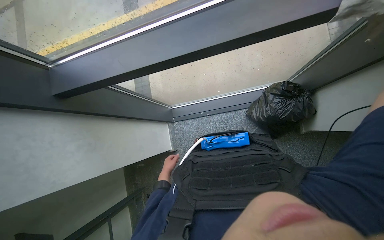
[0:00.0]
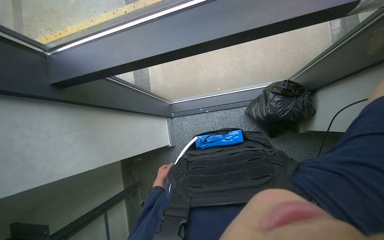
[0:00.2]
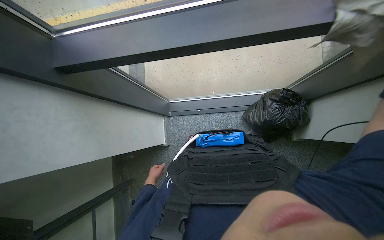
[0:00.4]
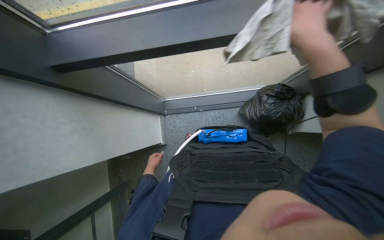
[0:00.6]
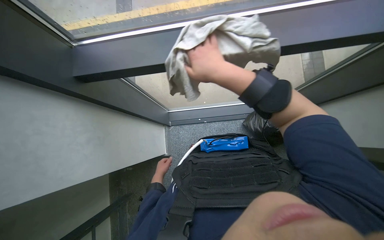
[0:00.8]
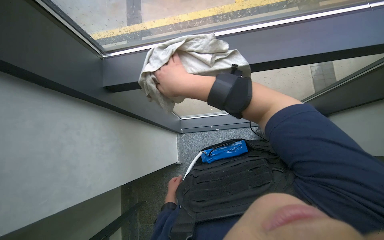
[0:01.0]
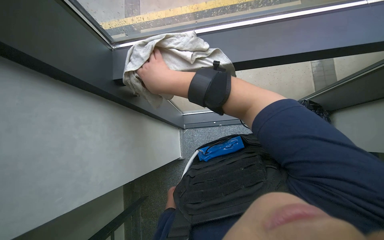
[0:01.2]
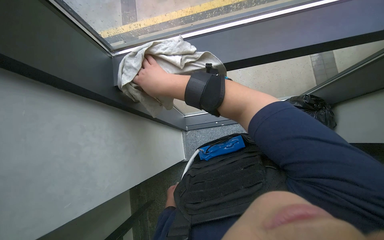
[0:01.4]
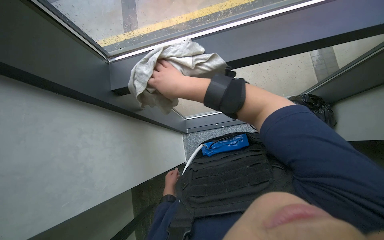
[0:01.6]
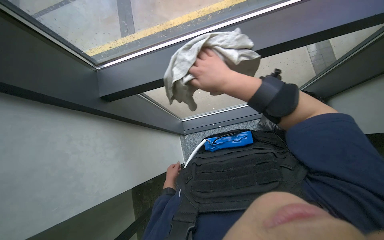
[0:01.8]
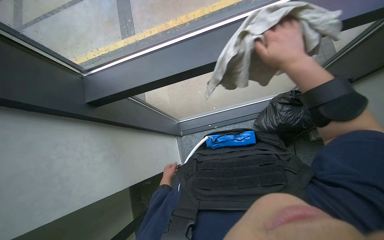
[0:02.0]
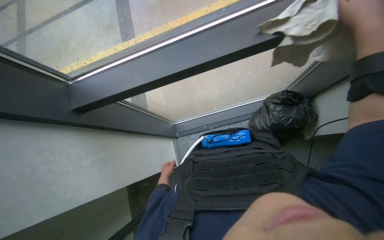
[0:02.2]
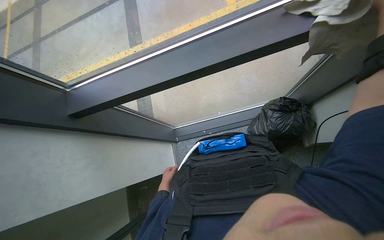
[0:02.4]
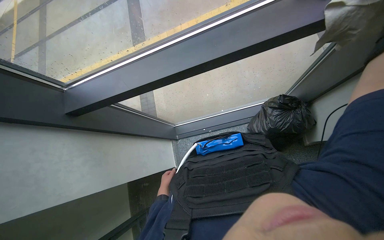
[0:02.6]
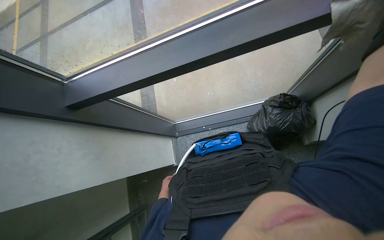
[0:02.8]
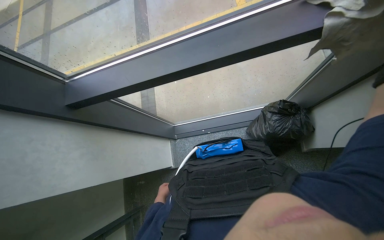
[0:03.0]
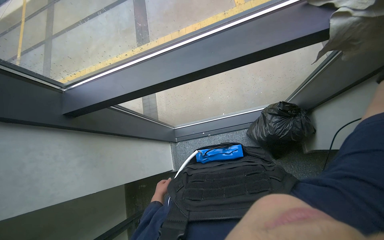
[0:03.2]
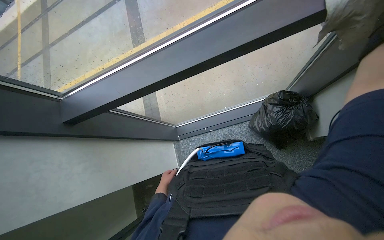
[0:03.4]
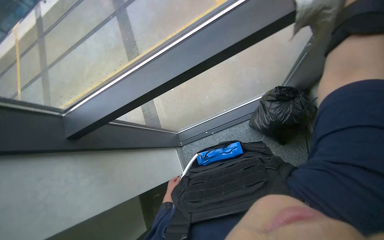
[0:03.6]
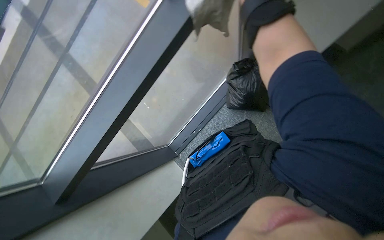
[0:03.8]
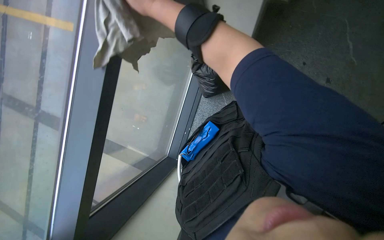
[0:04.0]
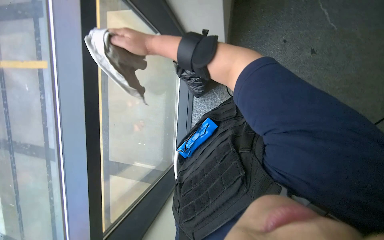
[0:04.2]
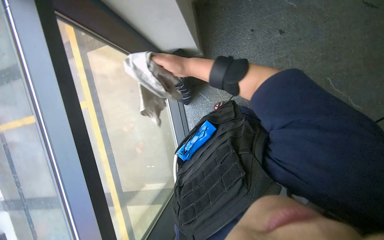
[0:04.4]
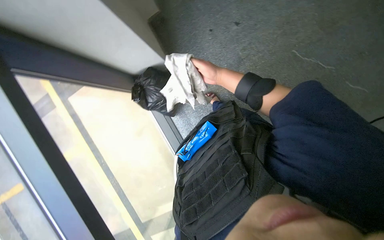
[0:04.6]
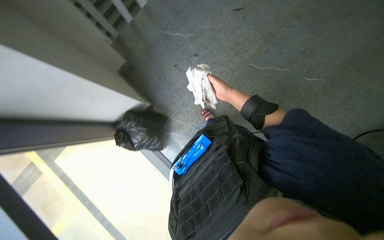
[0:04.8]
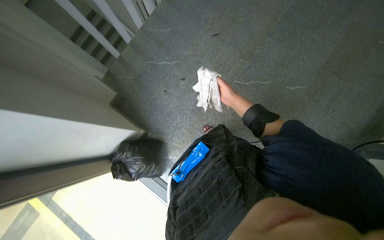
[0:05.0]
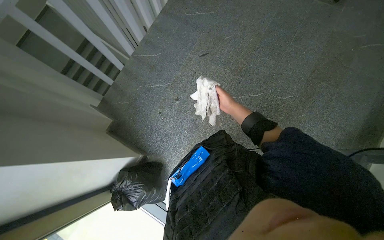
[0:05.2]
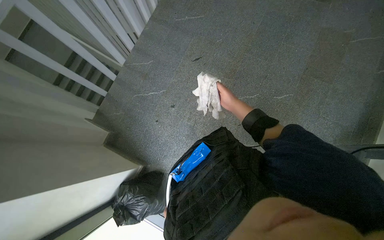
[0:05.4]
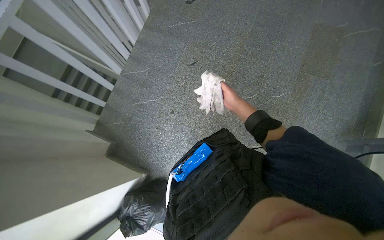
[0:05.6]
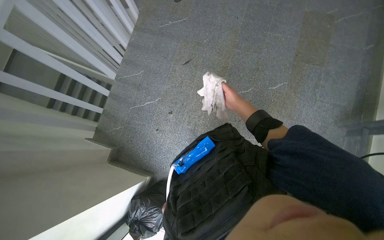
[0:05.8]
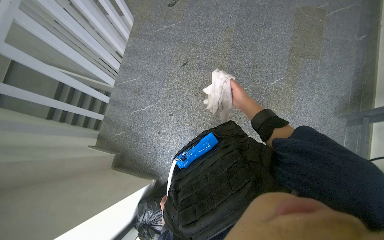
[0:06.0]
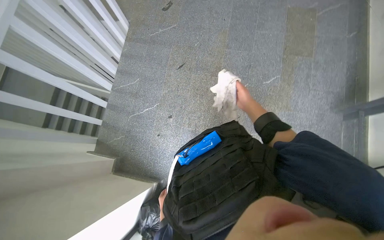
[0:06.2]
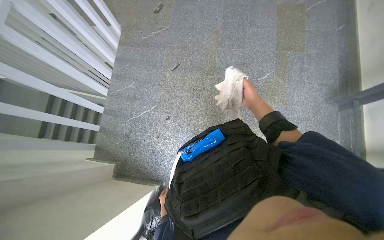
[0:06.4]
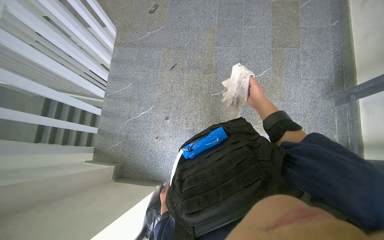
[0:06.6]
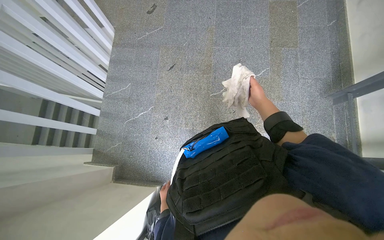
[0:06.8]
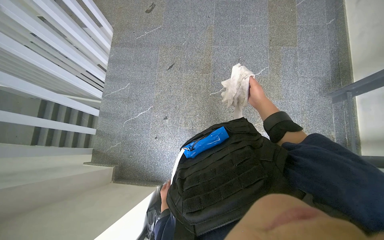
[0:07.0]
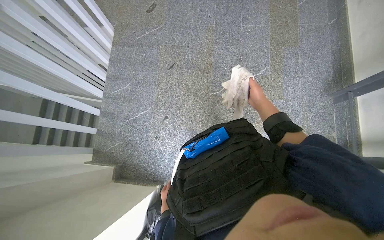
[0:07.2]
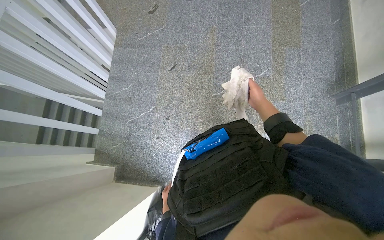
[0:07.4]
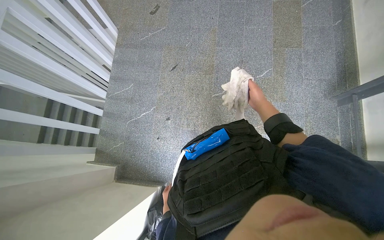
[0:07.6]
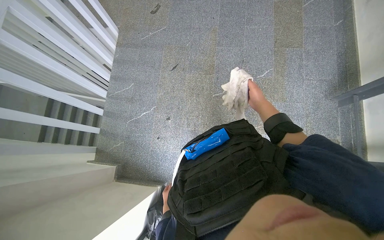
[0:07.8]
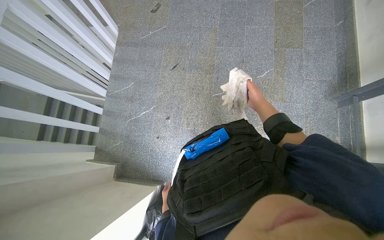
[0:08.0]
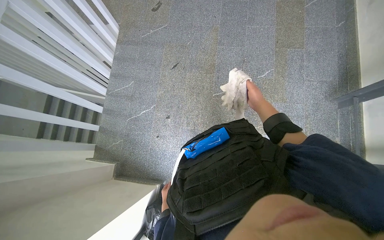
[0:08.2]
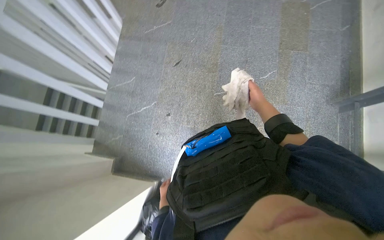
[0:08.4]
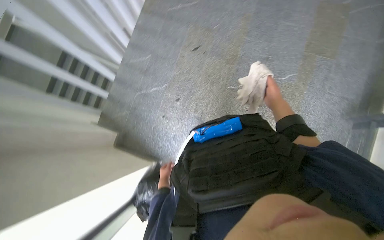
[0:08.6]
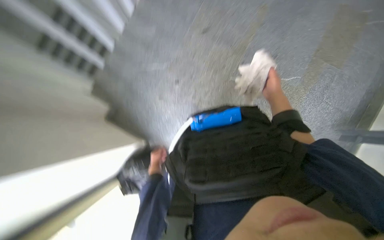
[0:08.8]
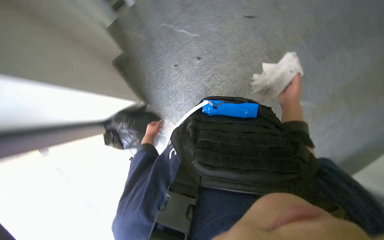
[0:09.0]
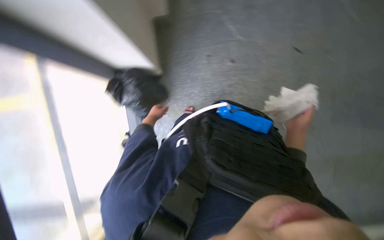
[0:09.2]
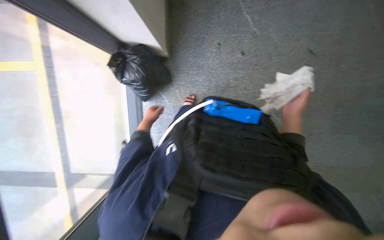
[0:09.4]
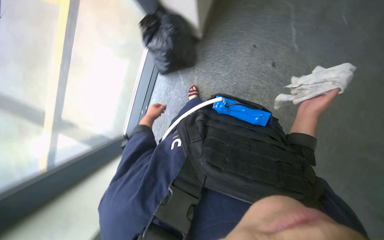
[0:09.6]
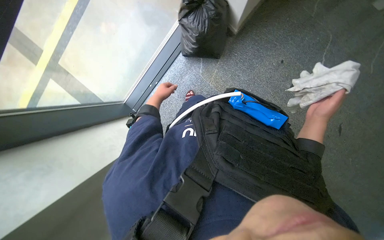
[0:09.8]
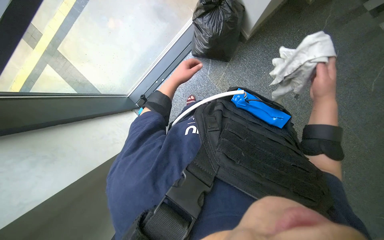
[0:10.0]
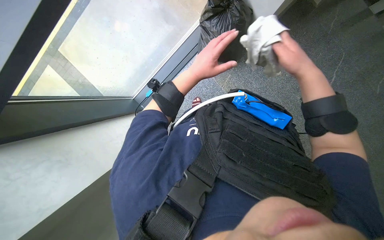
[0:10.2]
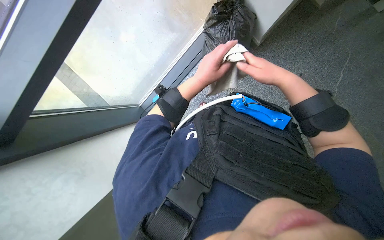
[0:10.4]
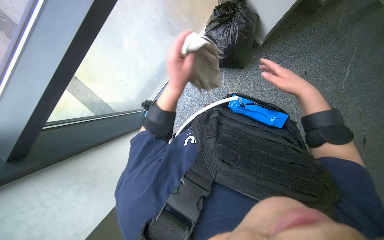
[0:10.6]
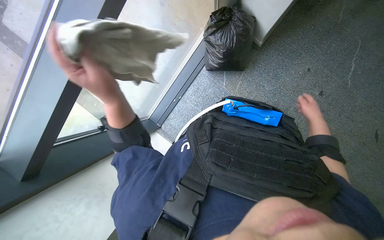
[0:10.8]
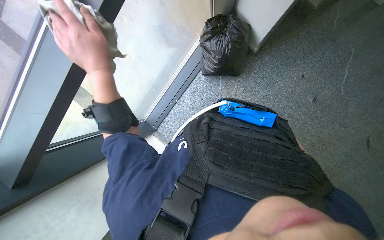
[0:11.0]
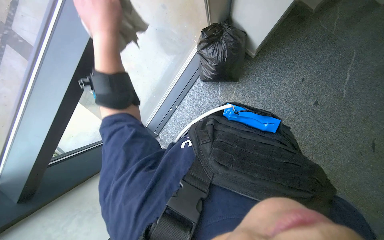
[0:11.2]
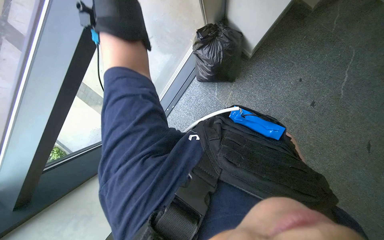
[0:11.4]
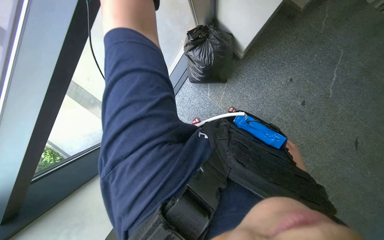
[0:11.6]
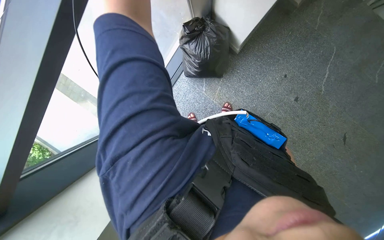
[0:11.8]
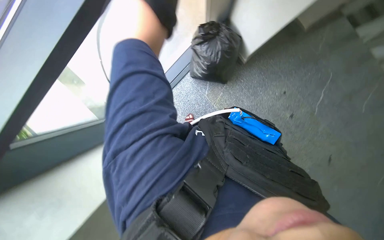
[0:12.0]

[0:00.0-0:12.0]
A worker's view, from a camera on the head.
Job: wiping surfaces.
The whole recording: Wiping window frame. The worker wipes the window frame with a cloth.
0:03.0 to 0:04.4: Everything in view rotates some 50 degrees counterclockwise.
0:04.4 to 0:06.0: The wearer looks roughly 15 degrees further upward. The scene turns about 40 degrees counterclockwise in the picture.
0:07.6 to 0:09.0: The camera pitches downward, by some 20 degrees. Everything in view rotates roughly 40 degrees clockwise.
0:09.0 to 0:10.4: The scene rotates clockwise by approximately 70 degrees.

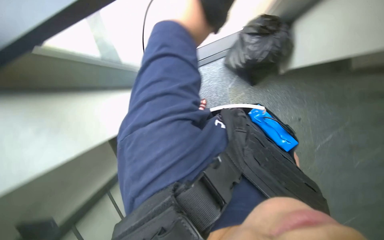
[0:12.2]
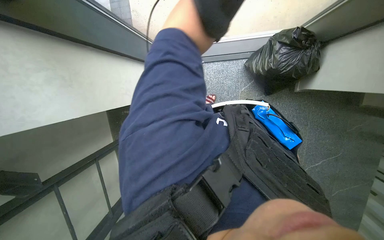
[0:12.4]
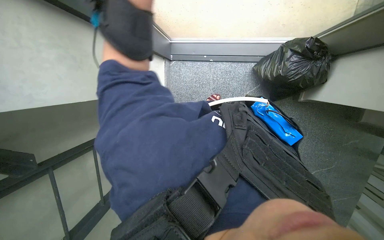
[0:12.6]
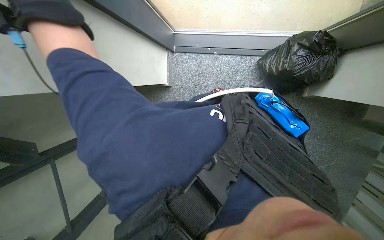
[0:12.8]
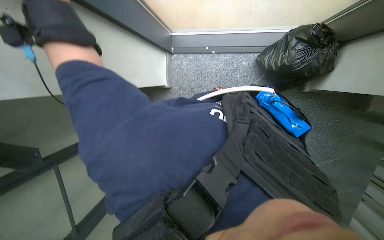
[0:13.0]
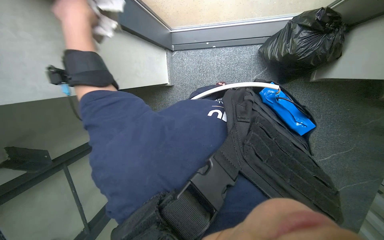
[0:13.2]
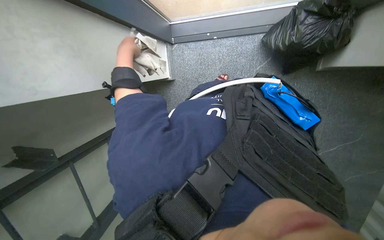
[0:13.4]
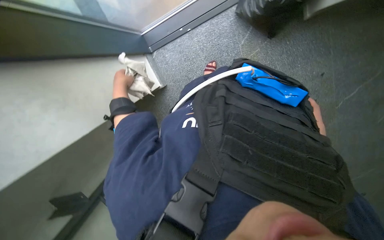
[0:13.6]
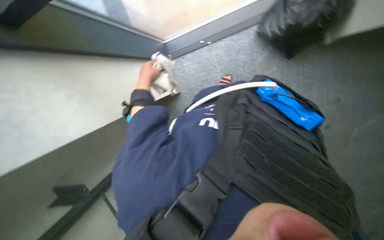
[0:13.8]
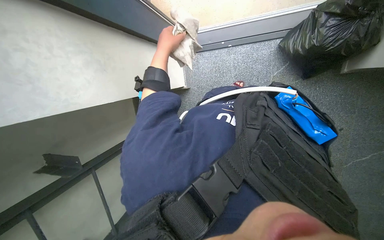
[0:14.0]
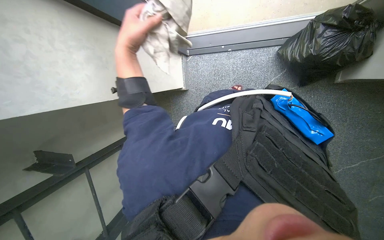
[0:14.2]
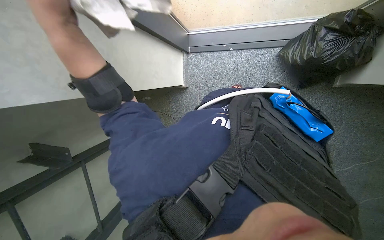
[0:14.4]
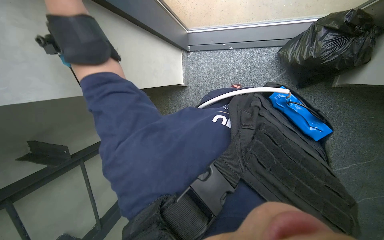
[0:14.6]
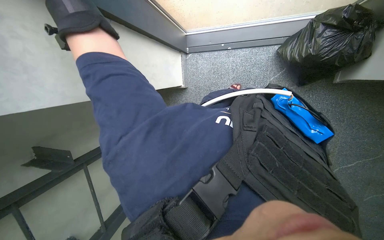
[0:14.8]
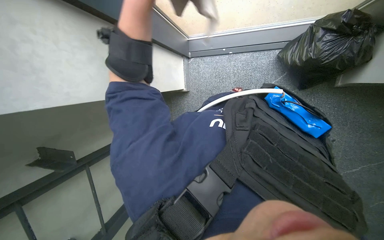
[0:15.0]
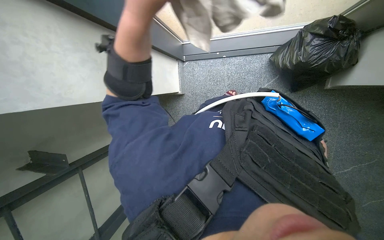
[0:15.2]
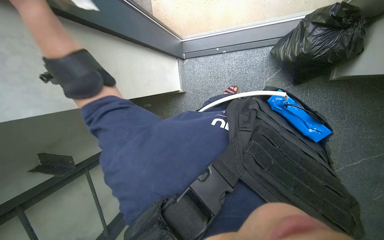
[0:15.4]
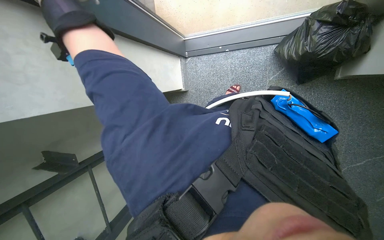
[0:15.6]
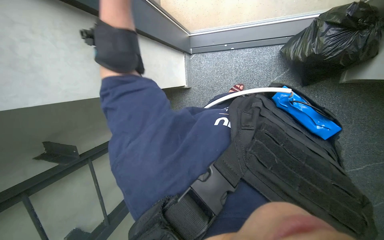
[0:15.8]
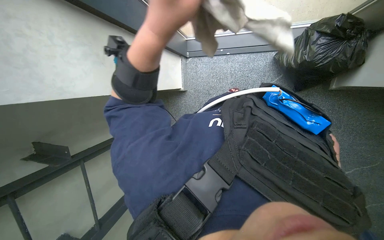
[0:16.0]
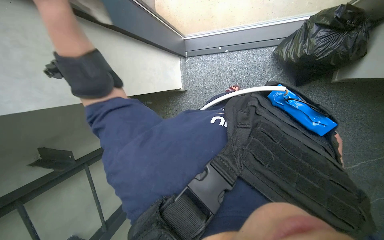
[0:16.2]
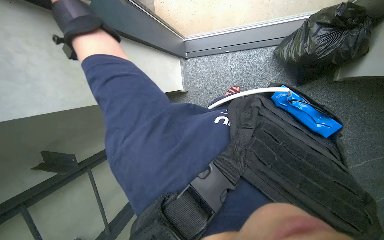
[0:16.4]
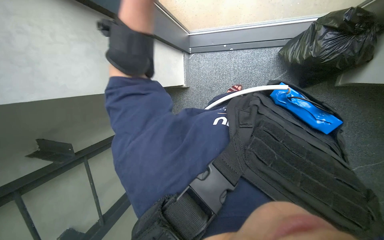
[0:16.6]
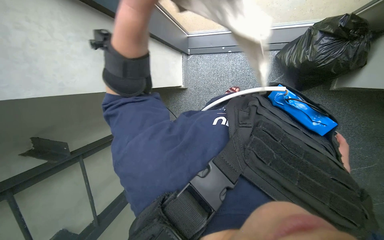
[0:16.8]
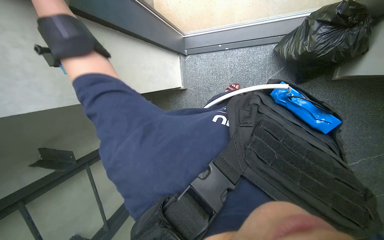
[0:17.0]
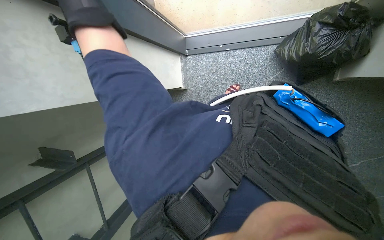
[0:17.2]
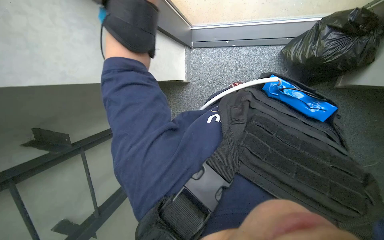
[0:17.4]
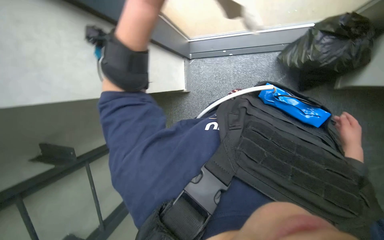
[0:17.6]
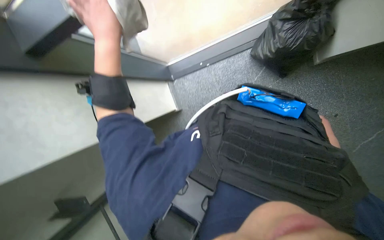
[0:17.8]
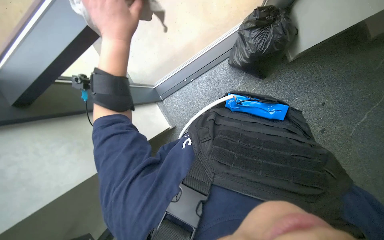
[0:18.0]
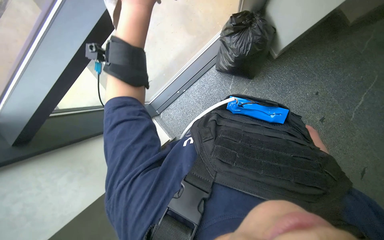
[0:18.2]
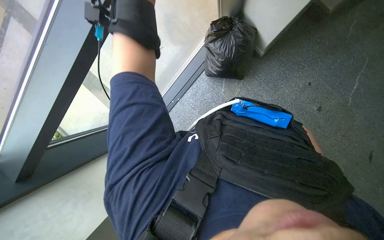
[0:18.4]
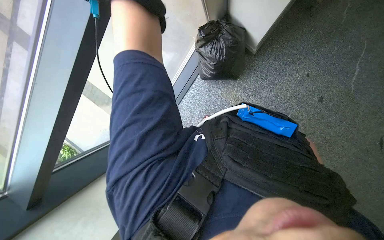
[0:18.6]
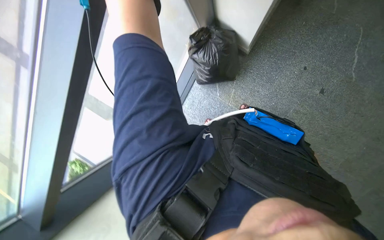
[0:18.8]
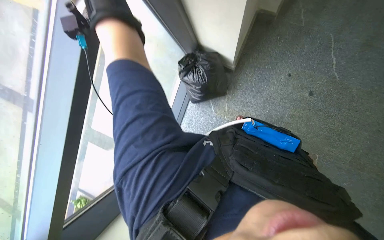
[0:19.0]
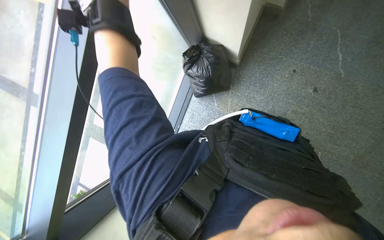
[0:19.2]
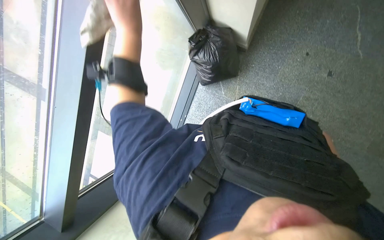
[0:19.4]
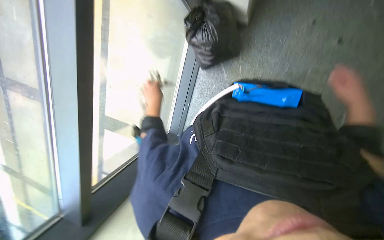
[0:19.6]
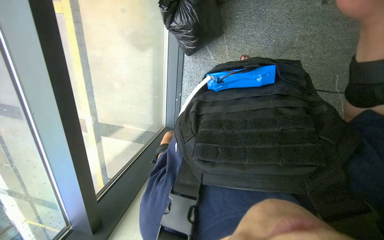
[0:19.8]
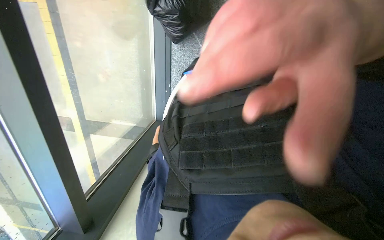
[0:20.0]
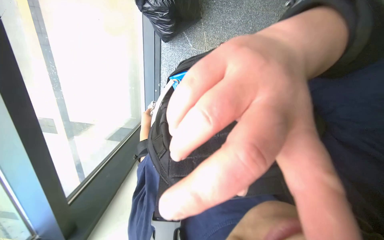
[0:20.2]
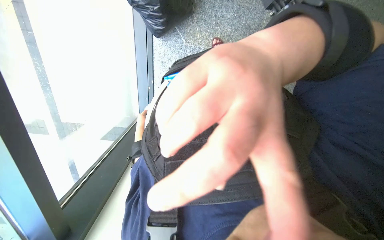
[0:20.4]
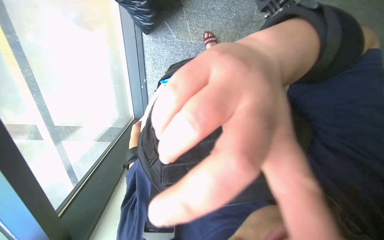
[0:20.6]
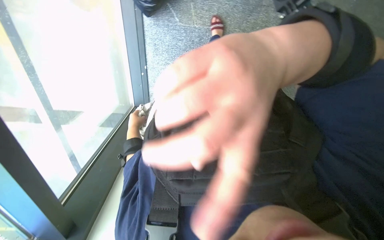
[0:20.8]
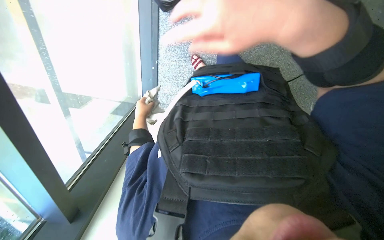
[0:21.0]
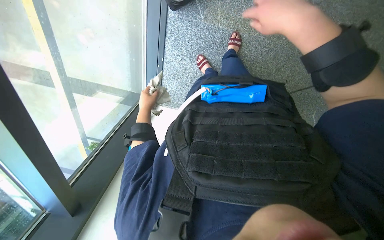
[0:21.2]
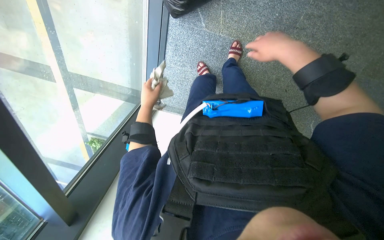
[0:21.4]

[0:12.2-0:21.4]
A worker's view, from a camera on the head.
Job: wiping surfaces.
The whole recording: Wiping window frame. The worker wipes the window frame with a cloth.
0:16.8 to 0:18.4: The view tilts some 15 degrees upward. Everything in view rotates roughly 50 degrees counterclockwise.
0:18.4 to 0:19.8: The scene rotates counterclockwise by approximately 35 degrees.
0:19.8 to 0:21.4: The right hand goes some 10 cm to the left.
